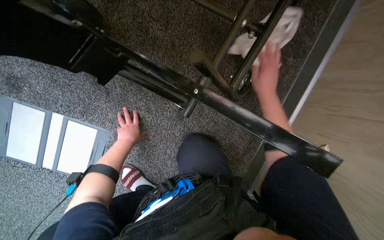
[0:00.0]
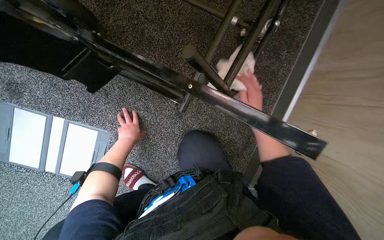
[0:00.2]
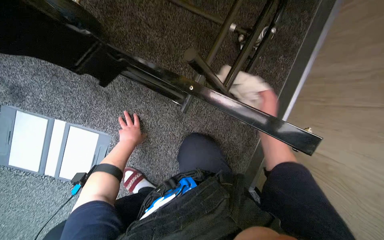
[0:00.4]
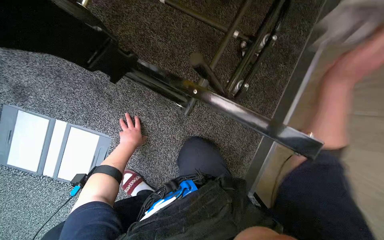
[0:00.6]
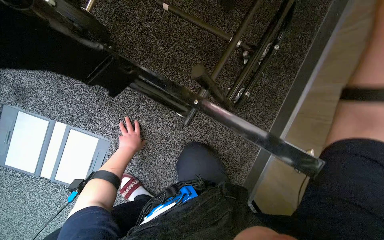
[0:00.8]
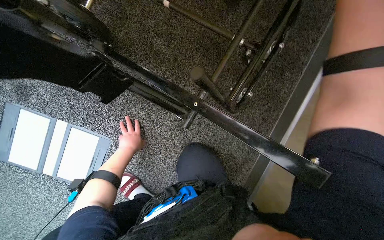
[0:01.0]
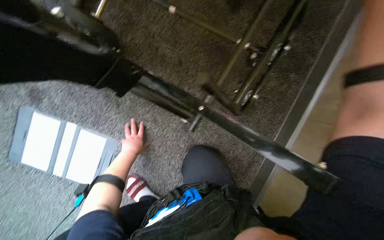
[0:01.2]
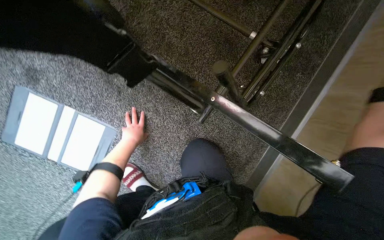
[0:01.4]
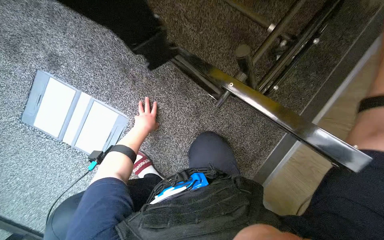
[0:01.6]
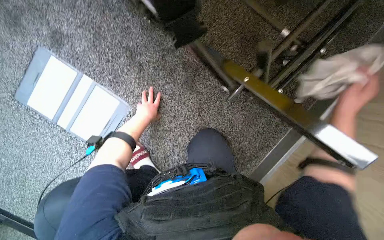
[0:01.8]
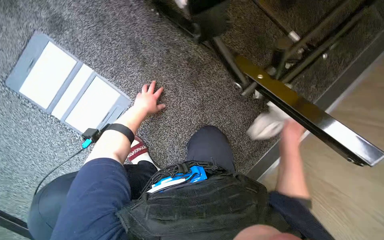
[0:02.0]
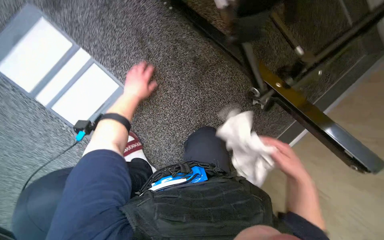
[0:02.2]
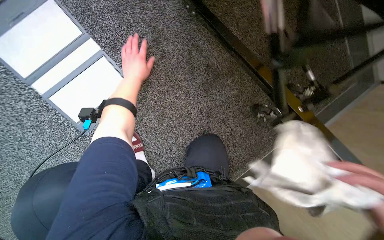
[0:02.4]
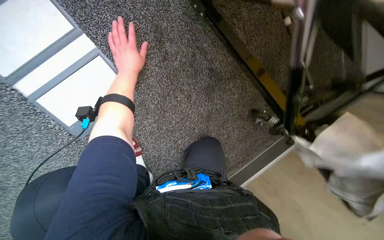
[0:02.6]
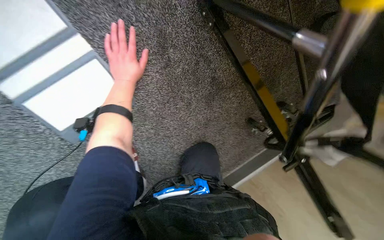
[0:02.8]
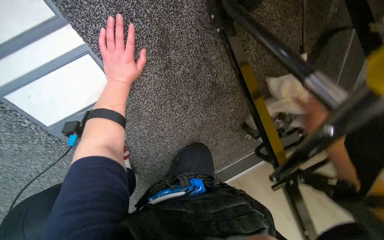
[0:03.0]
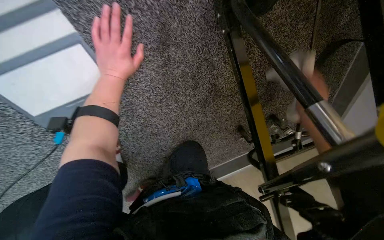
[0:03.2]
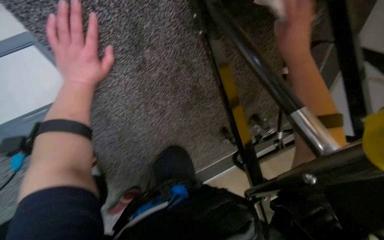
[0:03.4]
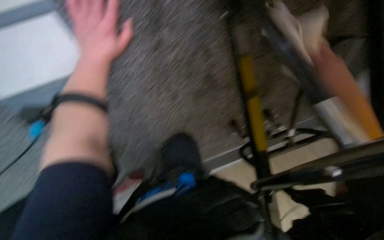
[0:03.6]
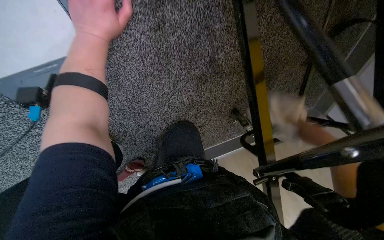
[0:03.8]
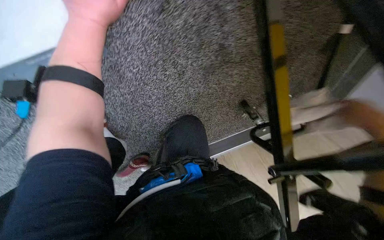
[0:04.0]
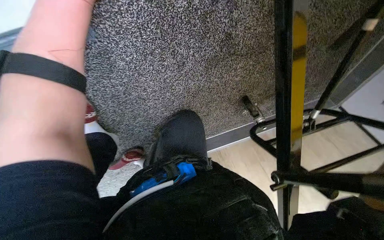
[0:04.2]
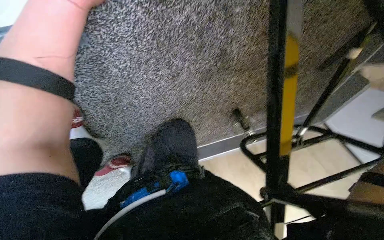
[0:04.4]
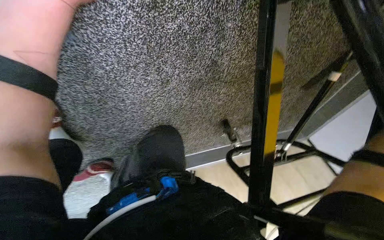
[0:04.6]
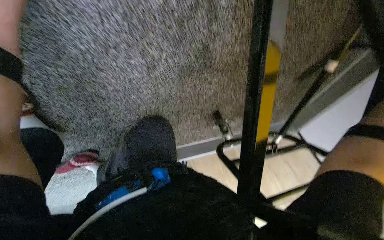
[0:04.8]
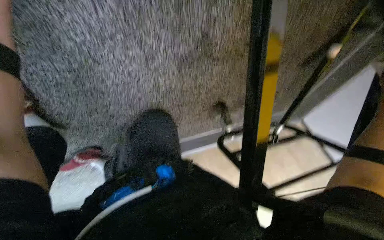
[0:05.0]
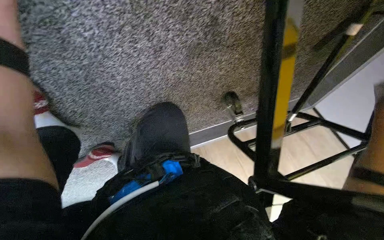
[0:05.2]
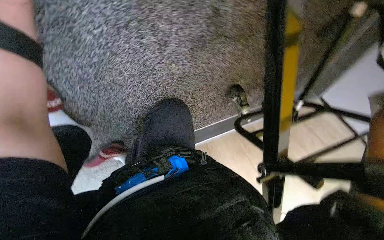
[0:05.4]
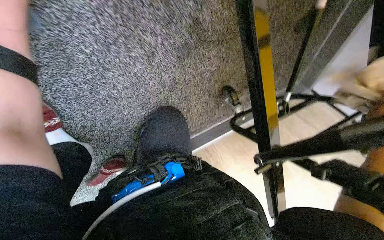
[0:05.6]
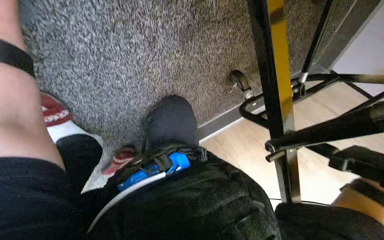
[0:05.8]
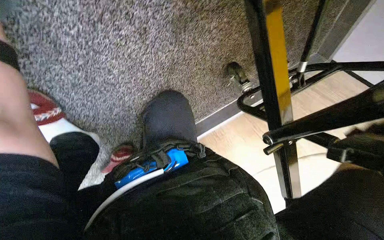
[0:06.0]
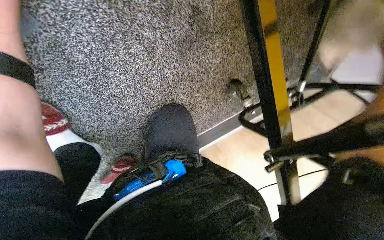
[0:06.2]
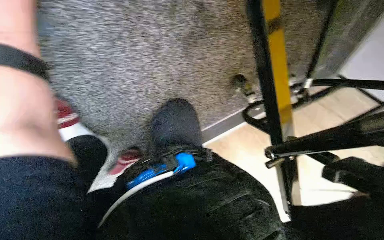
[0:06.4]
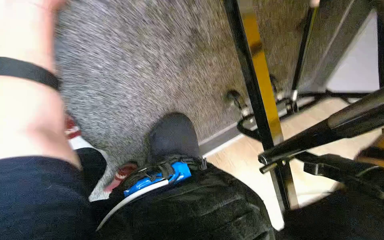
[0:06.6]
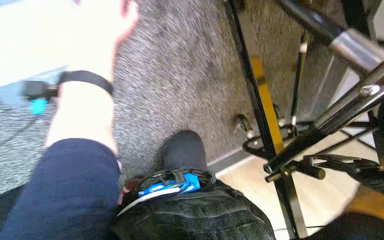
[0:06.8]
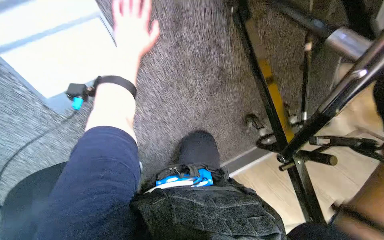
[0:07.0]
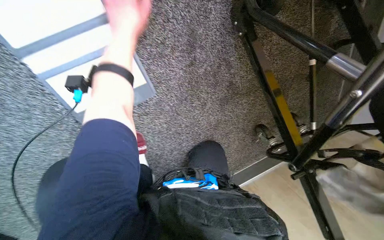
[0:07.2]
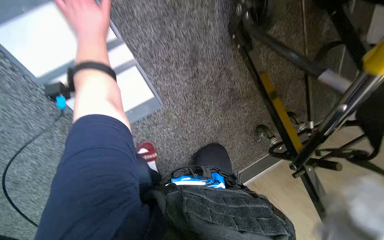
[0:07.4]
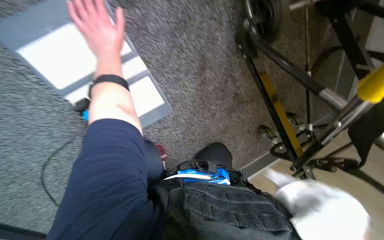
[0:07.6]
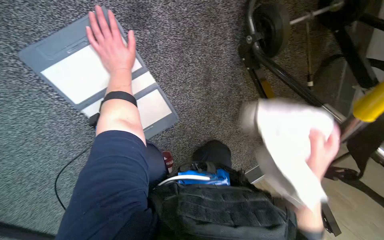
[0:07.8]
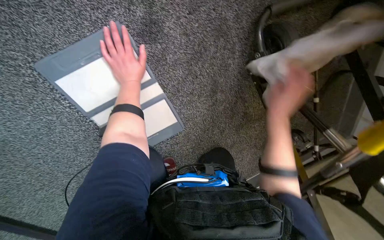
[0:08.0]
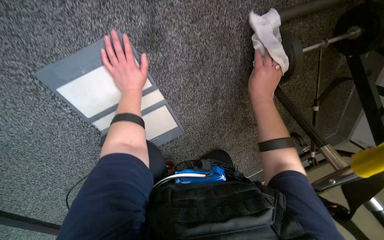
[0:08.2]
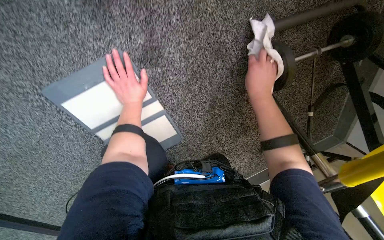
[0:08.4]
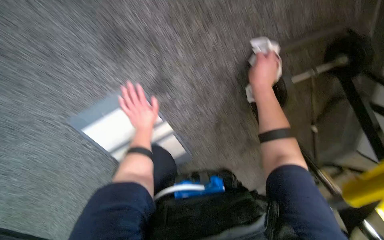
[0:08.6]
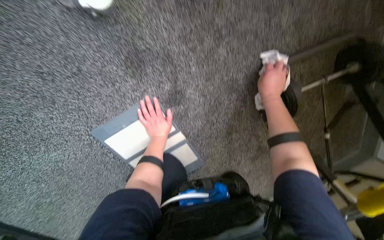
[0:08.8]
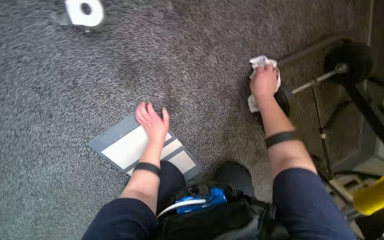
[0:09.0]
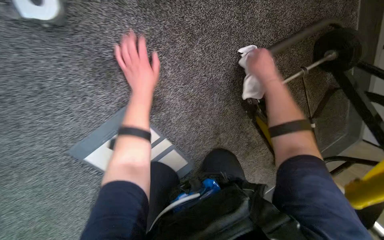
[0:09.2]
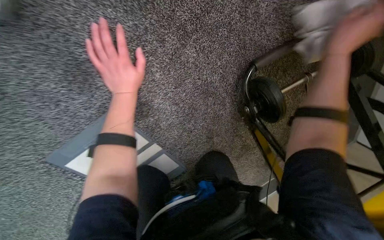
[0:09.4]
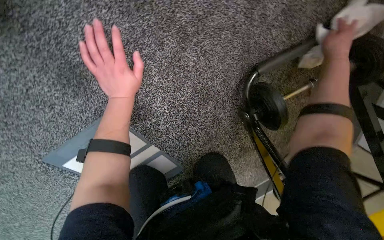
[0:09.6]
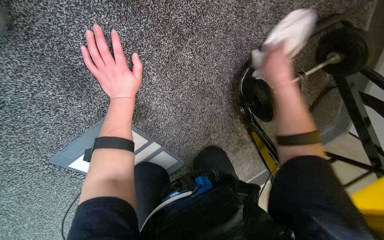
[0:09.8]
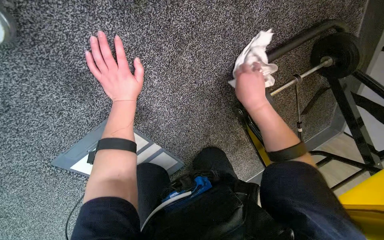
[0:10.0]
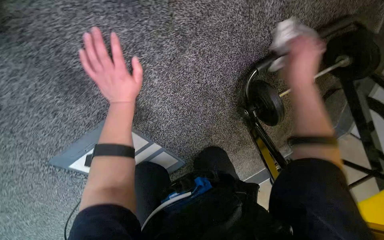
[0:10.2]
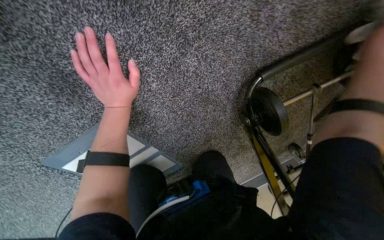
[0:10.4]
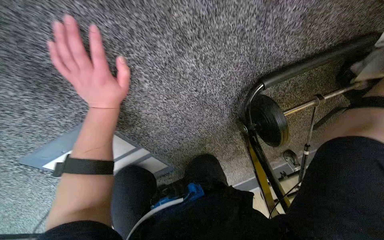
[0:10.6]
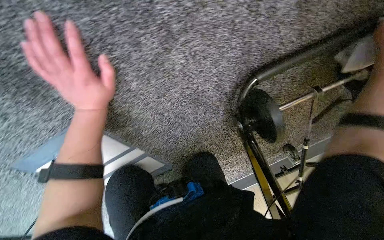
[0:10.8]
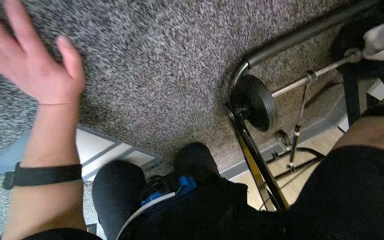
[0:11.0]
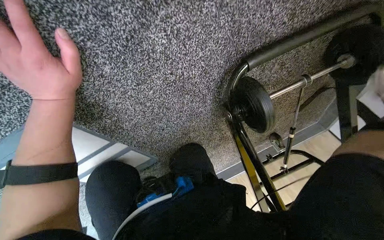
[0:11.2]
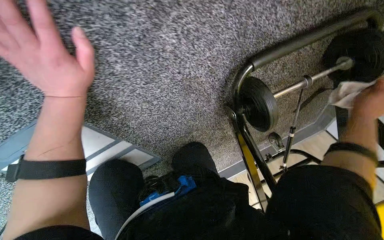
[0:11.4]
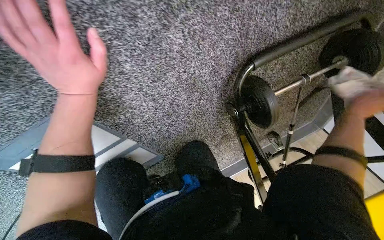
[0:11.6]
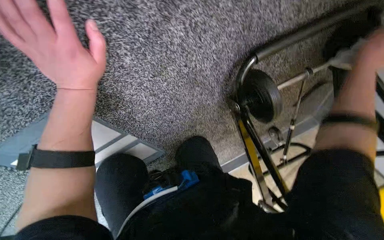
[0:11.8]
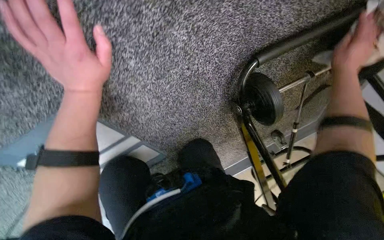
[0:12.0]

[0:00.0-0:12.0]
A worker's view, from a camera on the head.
Job: wiping surfaces.
The whole recording: Wiping stretcher and wheelchair. The worker wipes the surfaces of a stretcher and a wheelchair with a cloth.
0:01.6 to 0:03.0: The head travels about 40 cm. The camera sweeps to the right, by some 30 degrees. The view tips downward by approximately 20 degrees. The scene rotates clockwise by roughly 30 degrees.
0:03.0 to 0:04.4: The view tips downward by about 15 degrees.
0:06.0 to 0:07.6: The camera is aimed some 15 degrees further to the left. The camera pitches upward, by roughly 25 degrees.
0:09.0 to 0:10.4: The view tips downward by about 20 degrees. The left hand shifts about 15 cm up the picture.

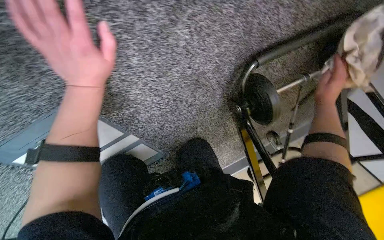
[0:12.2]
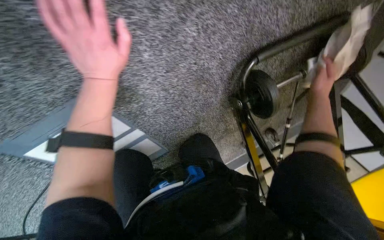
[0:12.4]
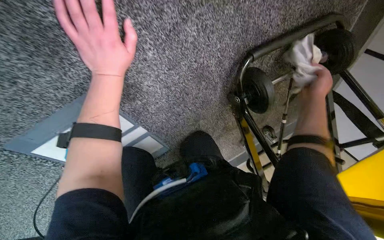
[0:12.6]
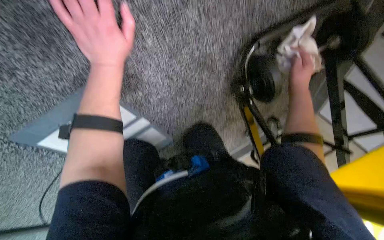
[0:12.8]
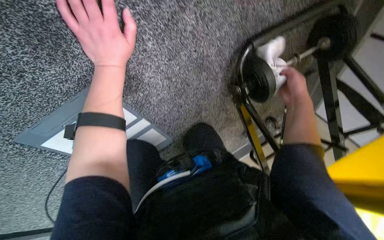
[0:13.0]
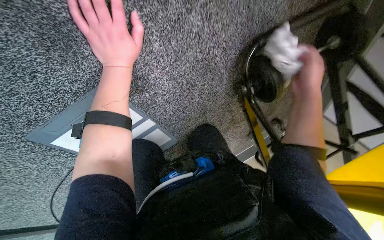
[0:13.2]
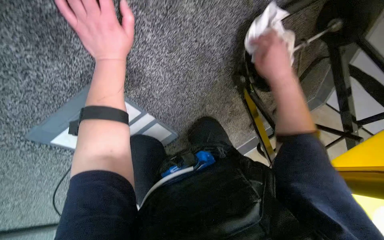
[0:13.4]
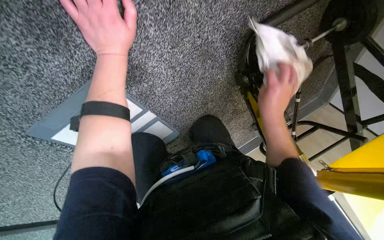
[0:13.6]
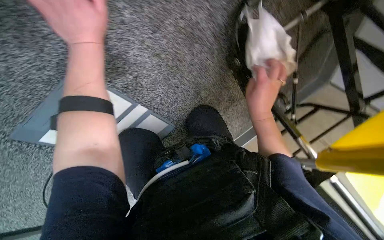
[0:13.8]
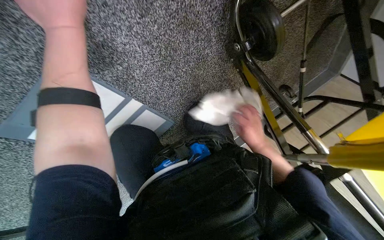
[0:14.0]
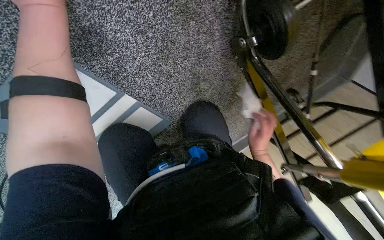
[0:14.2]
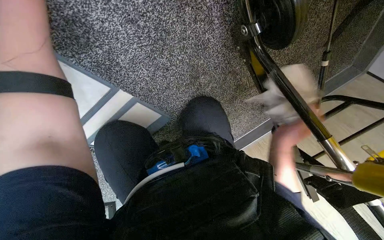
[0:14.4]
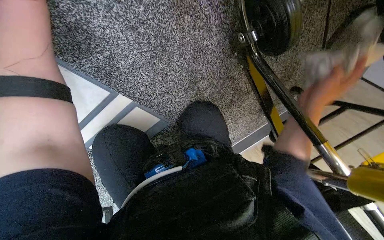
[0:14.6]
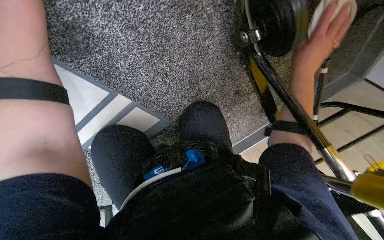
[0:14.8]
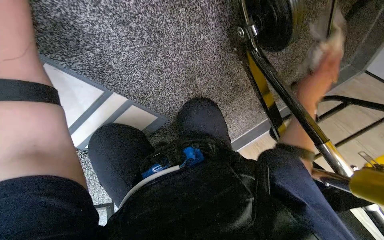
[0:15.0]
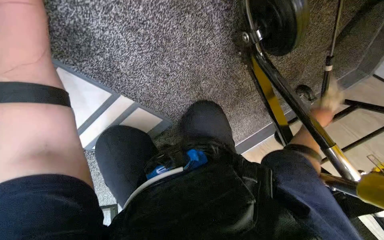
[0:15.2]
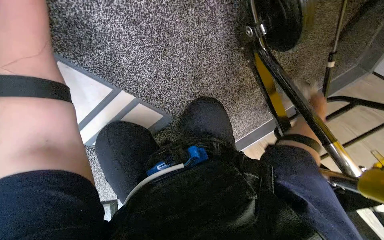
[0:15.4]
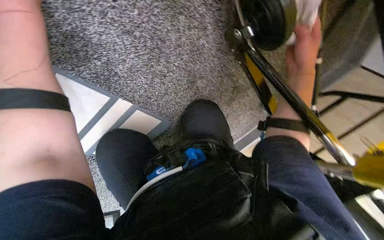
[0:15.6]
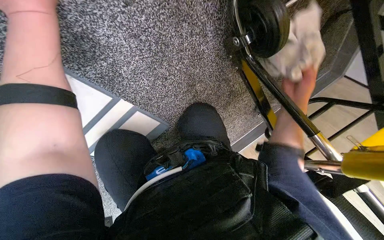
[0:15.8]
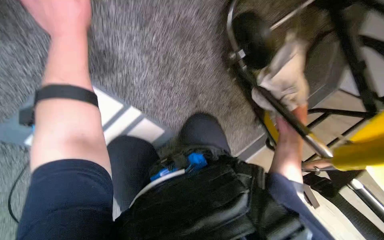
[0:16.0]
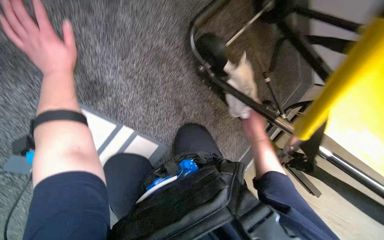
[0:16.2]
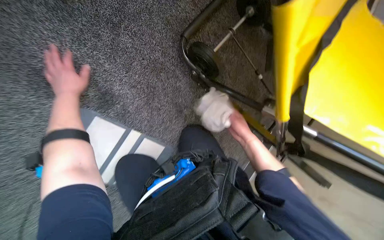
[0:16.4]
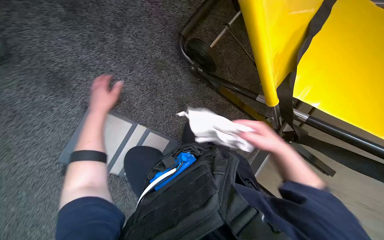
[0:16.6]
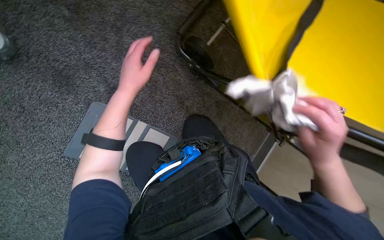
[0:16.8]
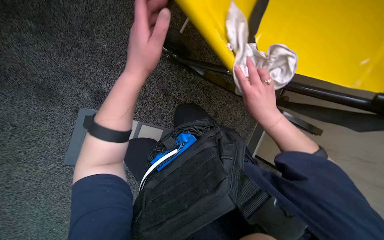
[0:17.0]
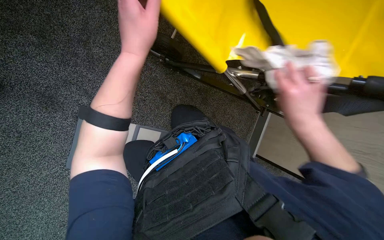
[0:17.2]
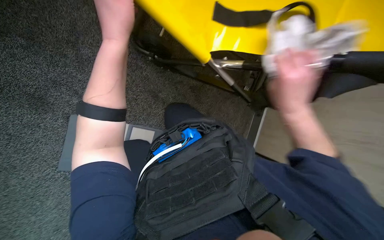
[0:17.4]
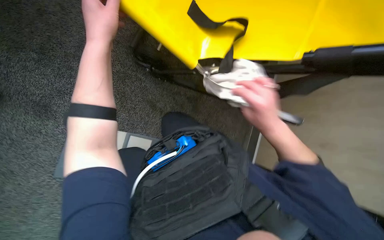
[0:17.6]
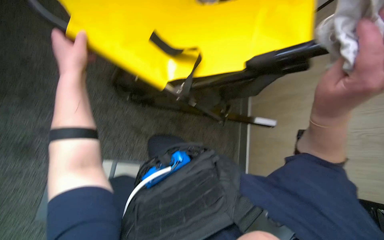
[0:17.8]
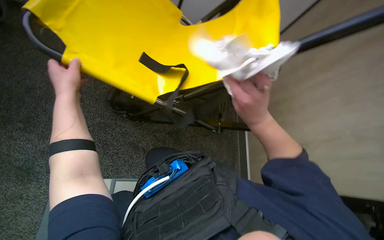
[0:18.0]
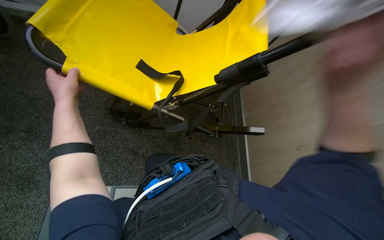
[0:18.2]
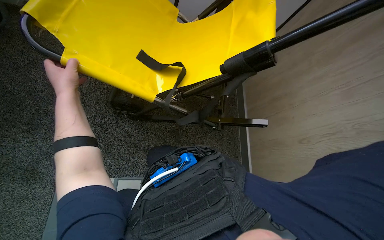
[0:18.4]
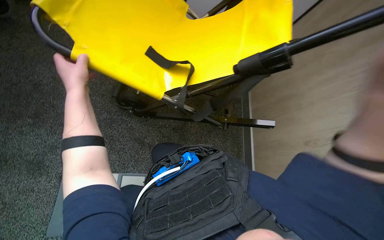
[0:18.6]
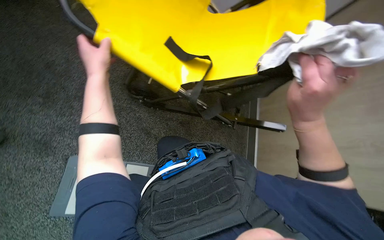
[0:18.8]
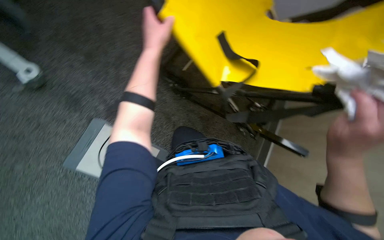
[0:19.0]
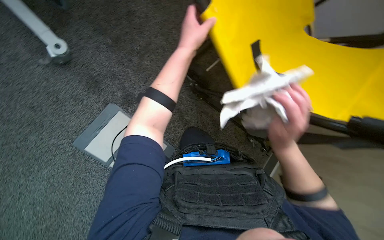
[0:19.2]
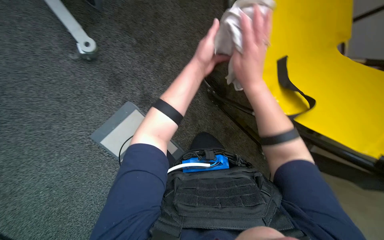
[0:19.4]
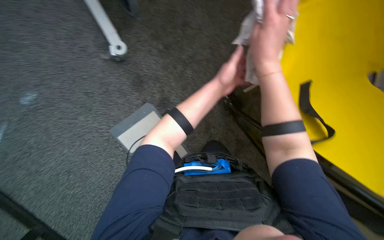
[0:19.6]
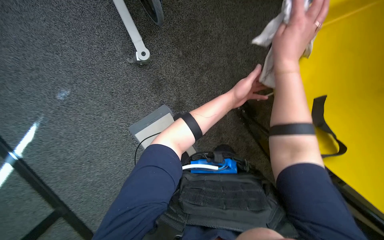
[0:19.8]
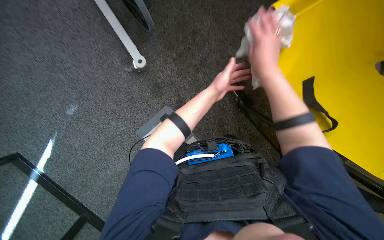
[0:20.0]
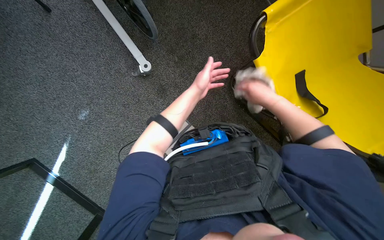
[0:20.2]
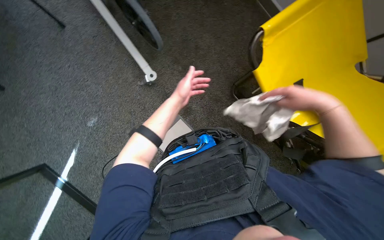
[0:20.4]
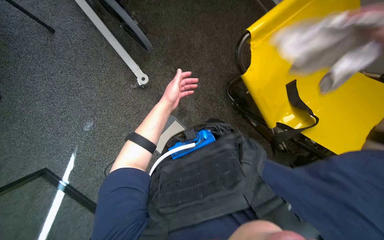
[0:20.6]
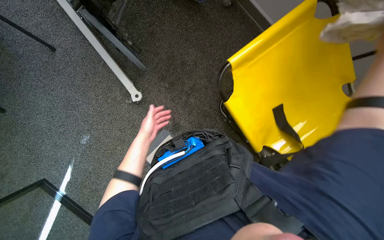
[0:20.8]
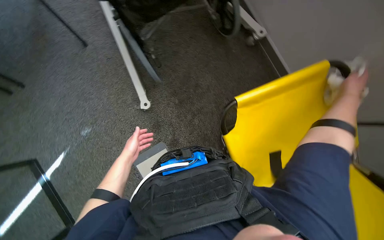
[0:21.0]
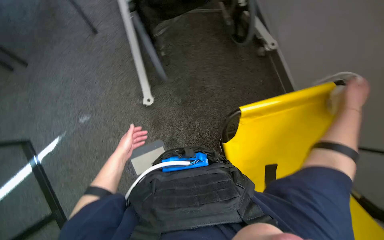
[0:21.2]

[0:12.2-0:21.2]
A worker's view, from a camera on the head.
Job: wiping surfaces.
The whole recording: Wiping stretcher and wheelchair. The worker wipes the surfaces of a stretcher and a wheelchair with a cloth.
0:12.2 to 0:13.8: The right hand moves to the left and down the picture, roughly 35 cm.
0:13.8 to 0:15.2: The right hand moves up and down the picture over some 25 cm, changing direction 2 times.
0:15.2 to 0:16.6: The camera pitches upward, by some 20 degrees.
0:16.6 to 0:18.2: The view tips upward by roughly 20 degrees. The scene rotates counterclockwise by some 30 degrees.
0:18.2 to 0:19.8: The head rotates some 60 degrees to the left.
0:19.8 to 0:21.2: The left hand is displaced to the left by some 30 cm.
